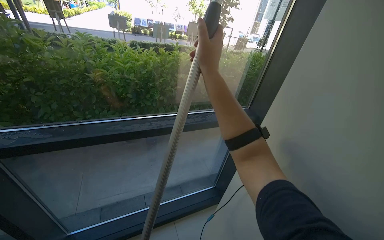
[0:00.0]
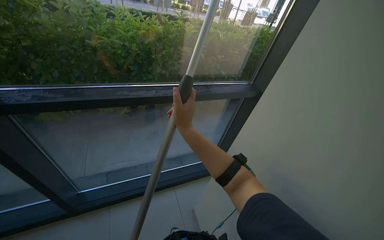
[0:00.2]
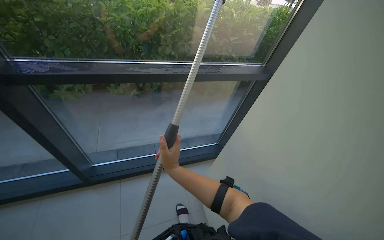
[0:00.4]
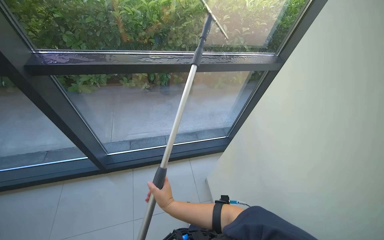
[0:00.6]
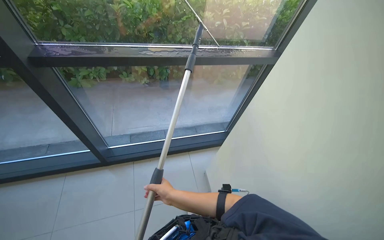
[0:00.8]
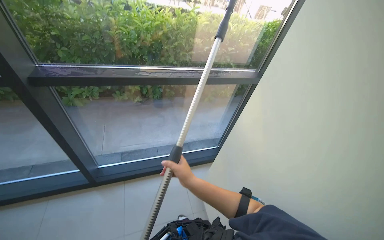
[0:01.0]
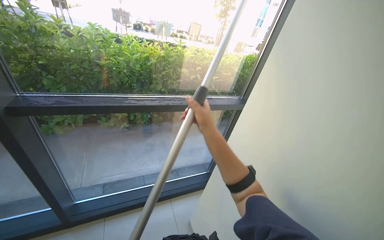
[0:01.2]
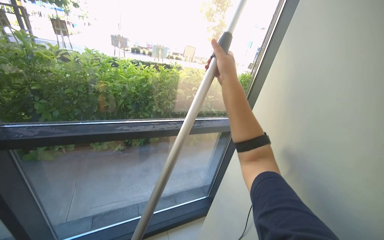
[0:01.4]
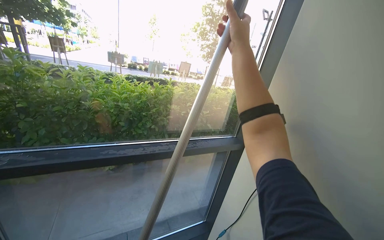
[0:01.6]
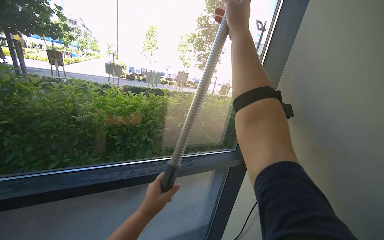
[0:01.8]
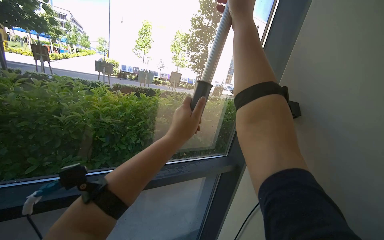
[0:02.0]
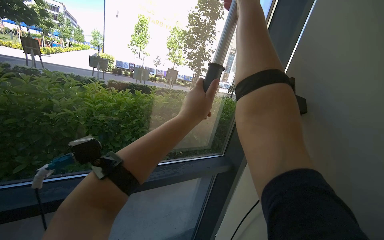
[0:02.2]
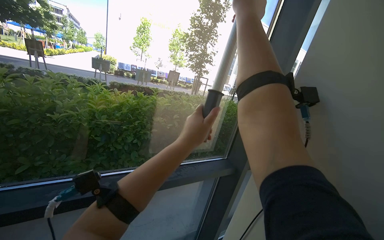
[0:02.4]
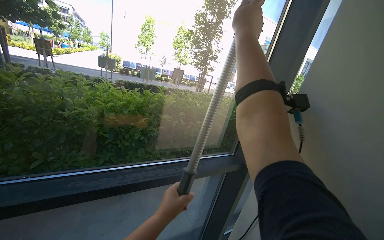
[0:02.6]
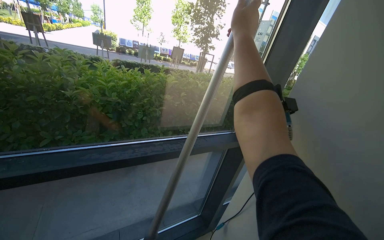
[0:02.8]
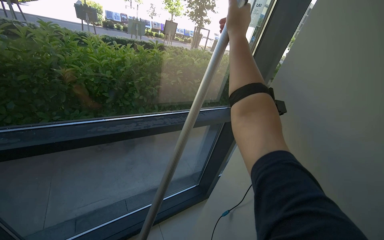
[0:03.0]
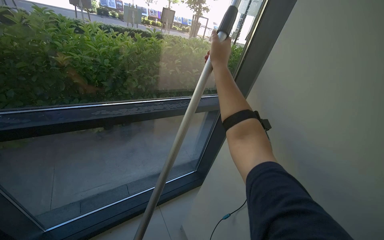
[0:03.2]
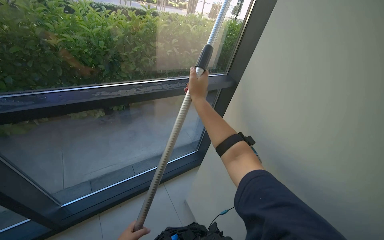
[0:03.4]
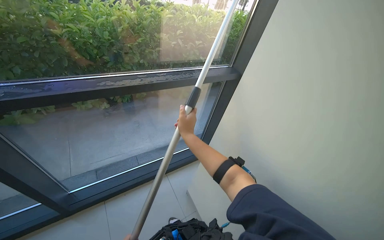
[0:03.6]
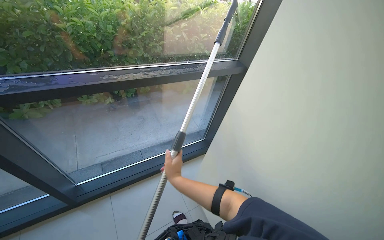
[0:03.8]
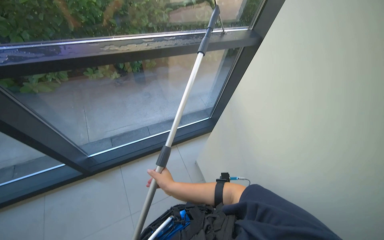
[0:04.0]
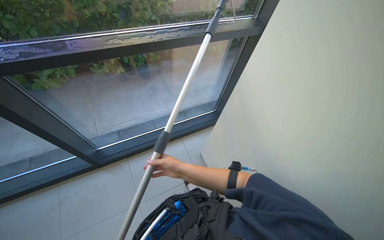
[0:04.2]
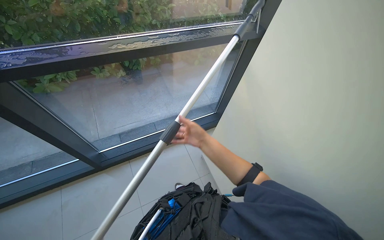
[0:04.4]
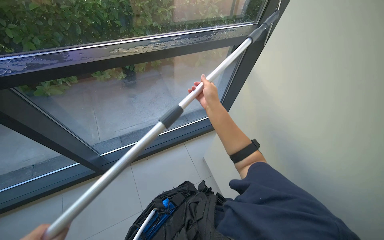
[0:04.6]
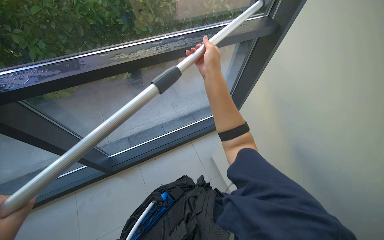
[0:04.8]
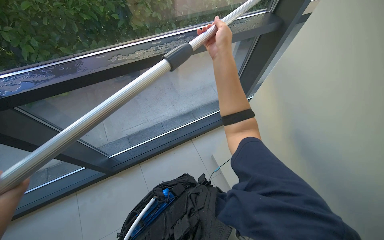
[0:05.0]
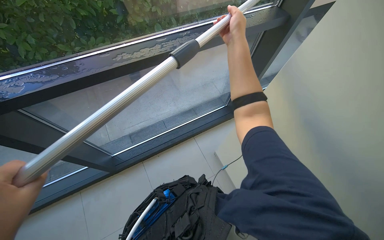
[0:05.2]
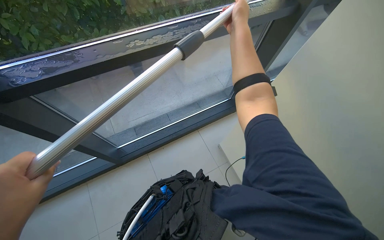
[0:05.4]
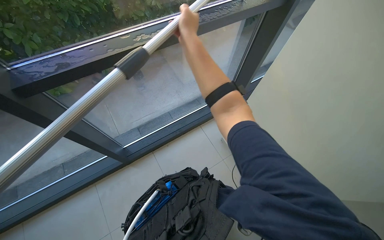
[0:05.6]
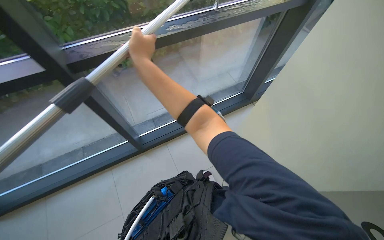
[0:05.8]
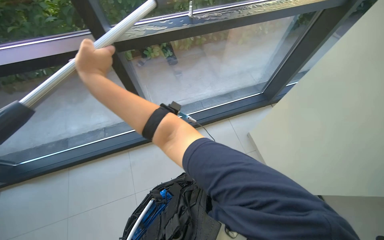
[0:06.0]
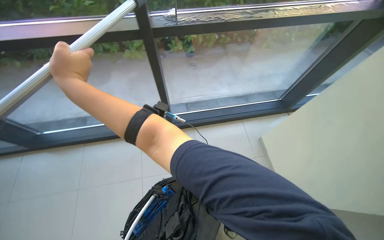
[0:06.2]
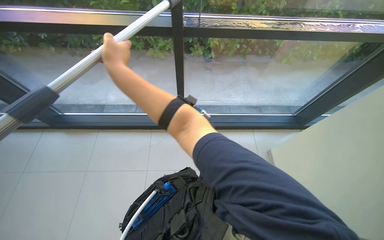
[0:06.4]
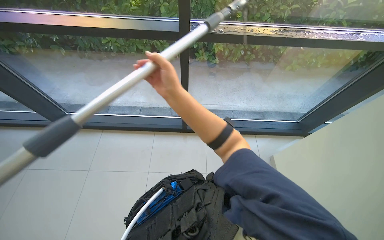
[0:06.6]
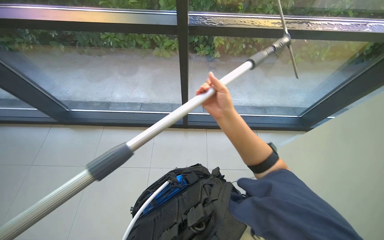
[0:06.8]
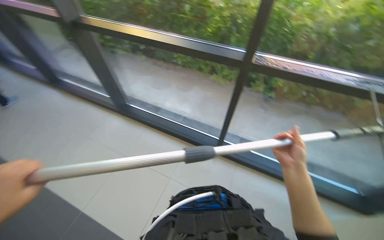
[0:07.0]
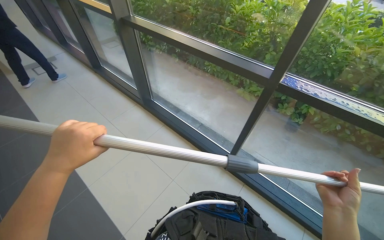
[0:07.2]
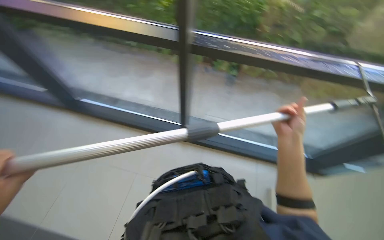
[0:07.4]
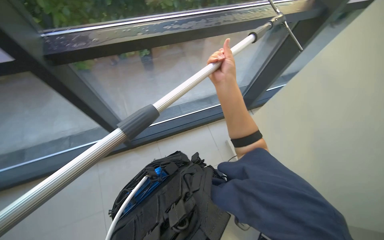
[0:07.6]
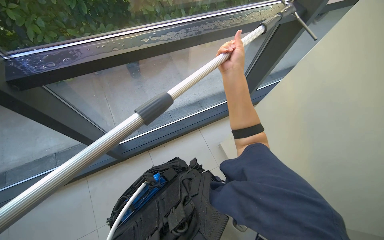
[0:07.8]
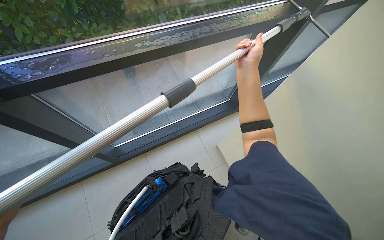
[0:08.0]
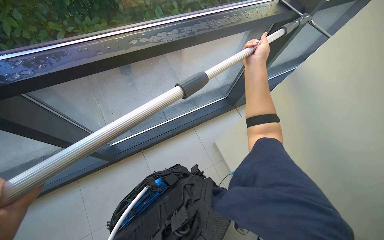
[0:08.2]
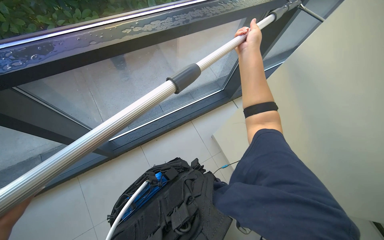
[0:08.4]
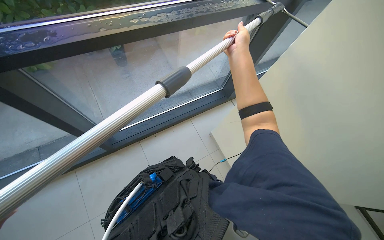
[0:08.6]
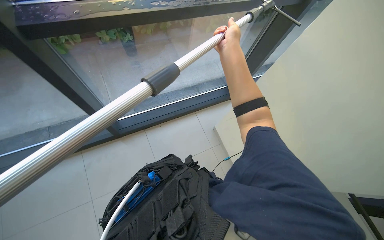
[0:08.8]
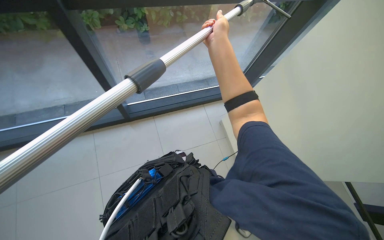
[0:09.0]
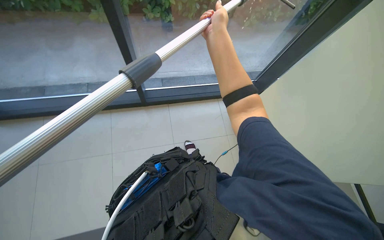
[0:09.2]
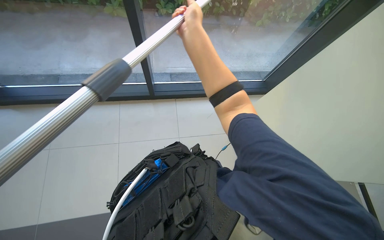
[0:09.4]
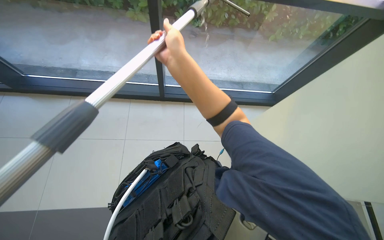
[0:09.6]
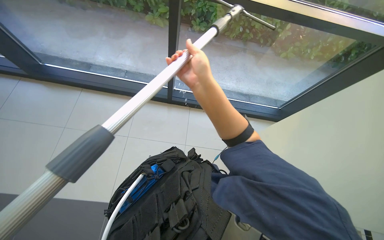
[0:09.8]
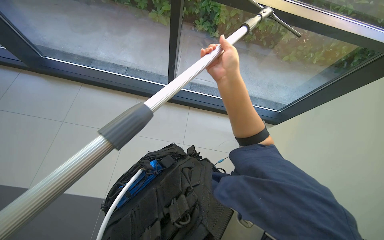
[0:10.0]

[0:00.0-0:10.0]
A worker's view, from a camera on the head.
Job: cleaning windows.
The whole recording: Cleaning glass panels with squeegee. The worker cleans the glass panels using a squeegee on a long pole.
0:01.4 to 0:02.8: The right hand shifts some 20 cm up the picture.
0:02.8 to 0:04.2: The camera pitches downward, by some 30 degrees. The right hand travels down the picture by some 80 cm.
0:04.2 to 0:05.8: The right hand is displaced to the left, nearer to the camera and up the picture by approximately 50 cm.
0:05.8 to 0:07.2: The head rotates roughly 65 degrees to the left. The view tilts about 15 degrees upward.
0:07.2 to 0:08.6: The wearer looks roughly 50 degrees further to the right. The view tilts some 15 degrees downward.
0:08.6 to 0:10.0: The head turns to the left by roughly 30 degrees. The right hand is displaced to the left and nearer to the camera by approximately 30 cm.

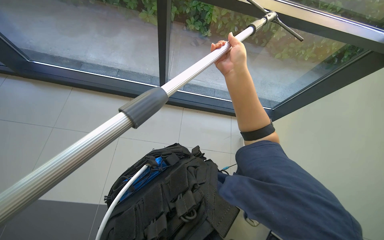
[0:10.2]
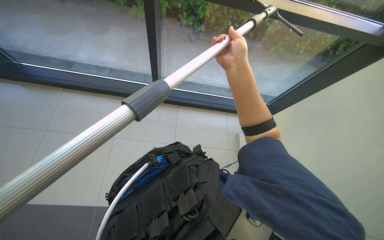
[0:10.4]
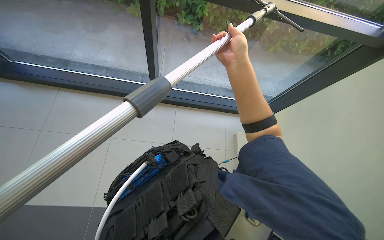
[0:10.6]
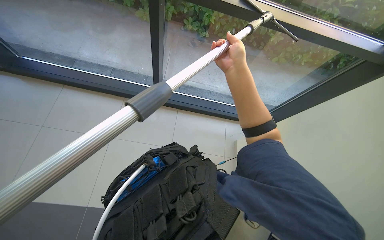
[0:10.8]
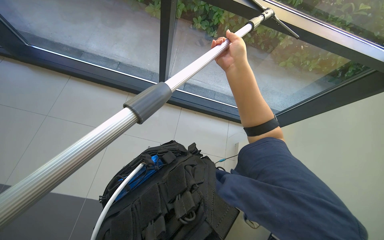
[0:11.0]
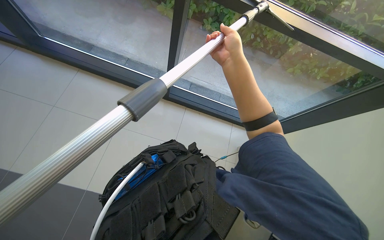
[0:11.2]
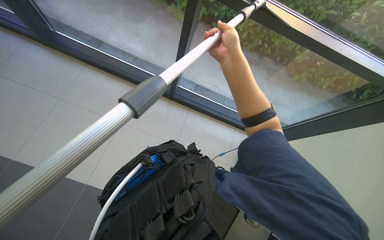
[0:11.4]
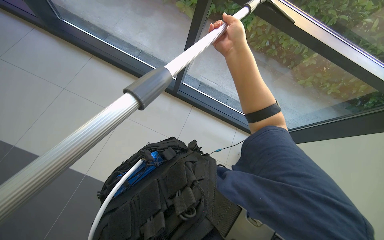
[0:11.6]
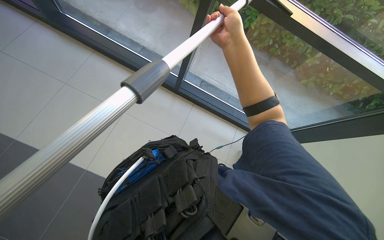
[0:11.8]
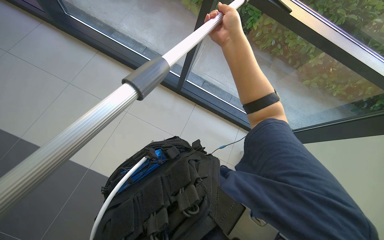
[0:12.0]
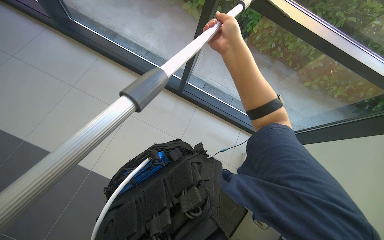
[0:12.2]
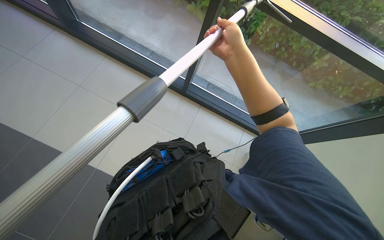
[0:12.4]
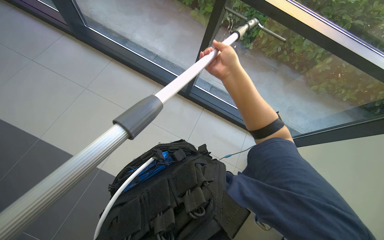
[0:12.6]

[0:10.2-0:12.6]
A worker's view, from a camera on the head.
Job: cleaning windows.
The whole recording: Cleaning glass panels with squeegee. The worker cleans the glass panels using a squeegee on a long pole.
0:10.2 to 0:11.4: The right hand travels up the picture by approximately 10 cm.

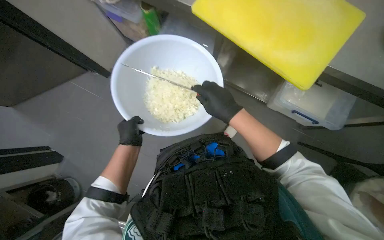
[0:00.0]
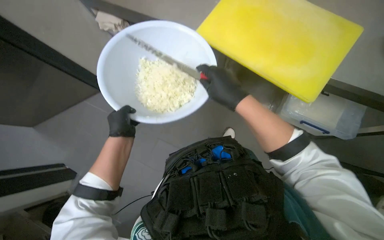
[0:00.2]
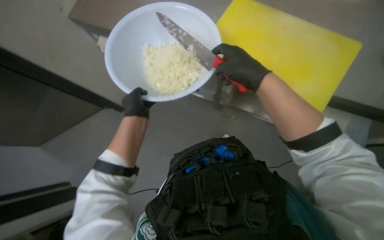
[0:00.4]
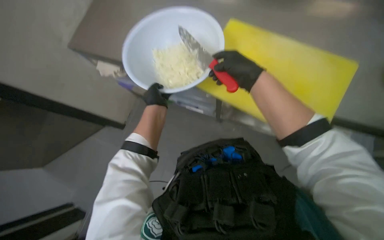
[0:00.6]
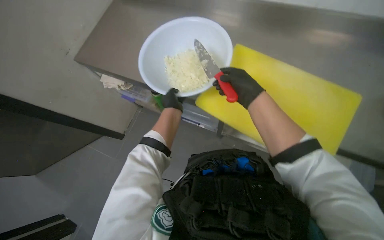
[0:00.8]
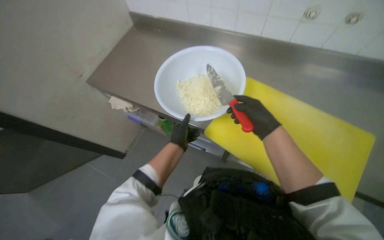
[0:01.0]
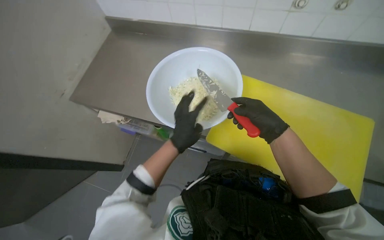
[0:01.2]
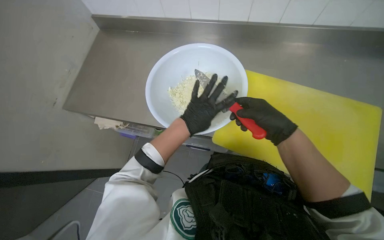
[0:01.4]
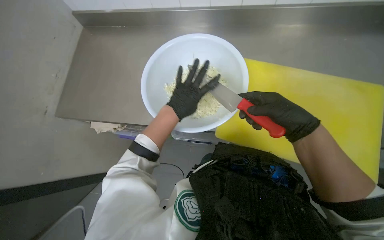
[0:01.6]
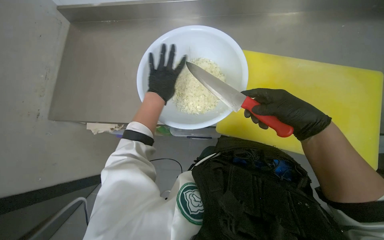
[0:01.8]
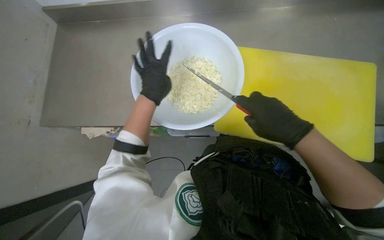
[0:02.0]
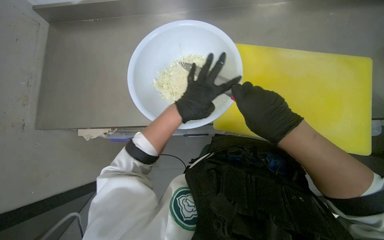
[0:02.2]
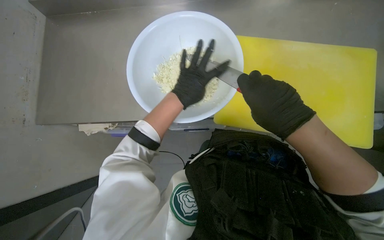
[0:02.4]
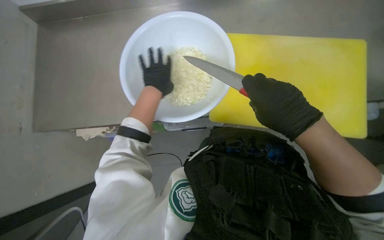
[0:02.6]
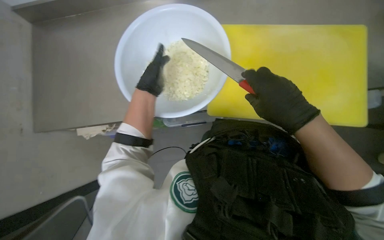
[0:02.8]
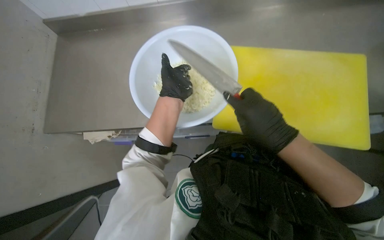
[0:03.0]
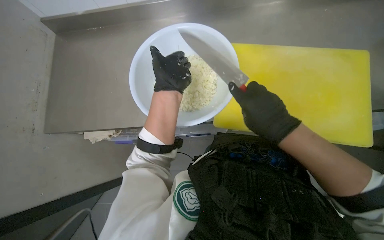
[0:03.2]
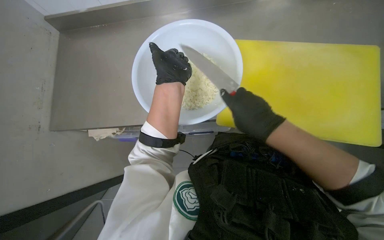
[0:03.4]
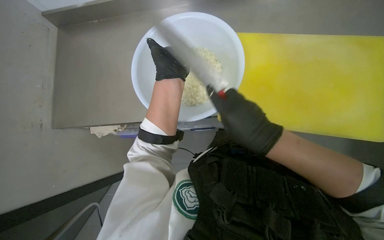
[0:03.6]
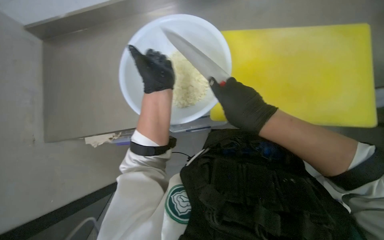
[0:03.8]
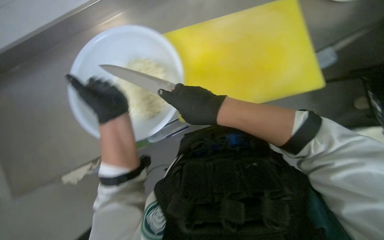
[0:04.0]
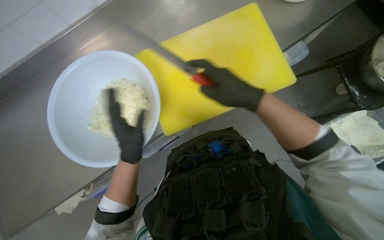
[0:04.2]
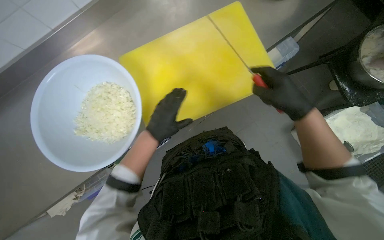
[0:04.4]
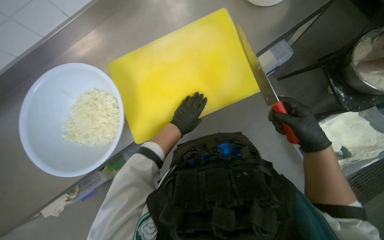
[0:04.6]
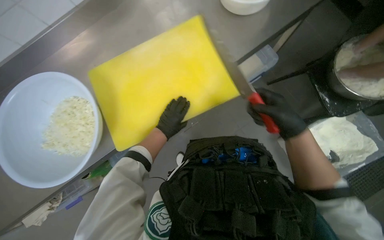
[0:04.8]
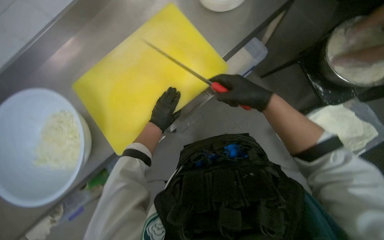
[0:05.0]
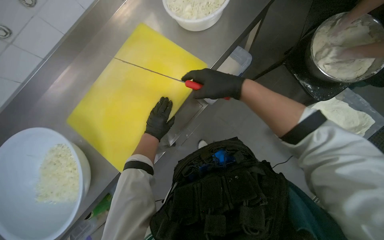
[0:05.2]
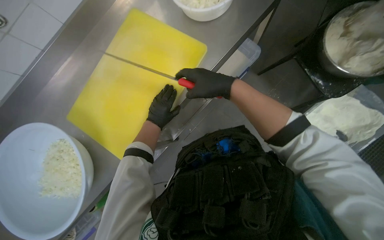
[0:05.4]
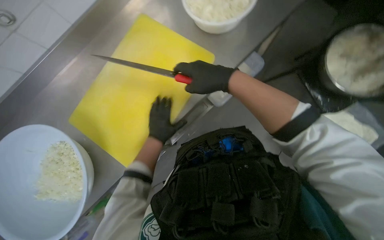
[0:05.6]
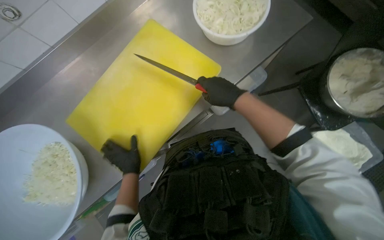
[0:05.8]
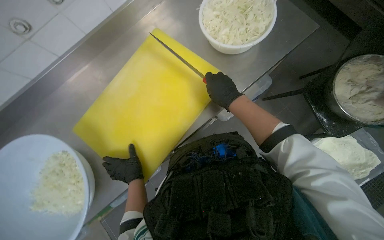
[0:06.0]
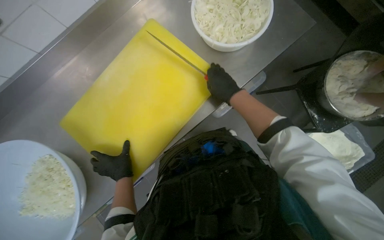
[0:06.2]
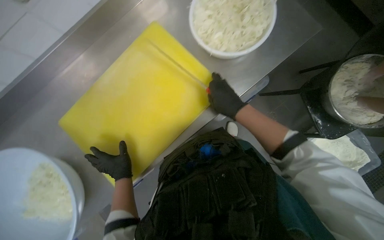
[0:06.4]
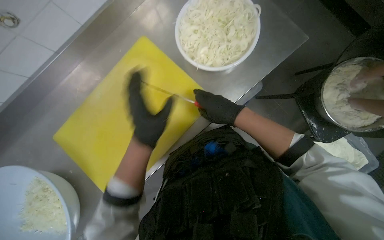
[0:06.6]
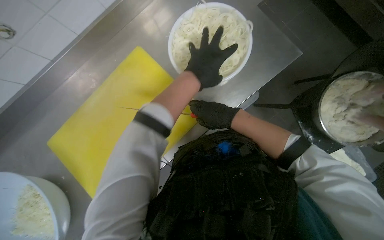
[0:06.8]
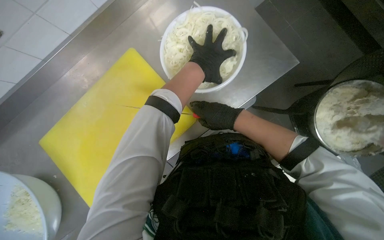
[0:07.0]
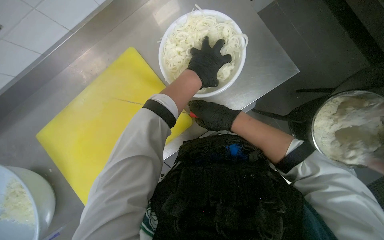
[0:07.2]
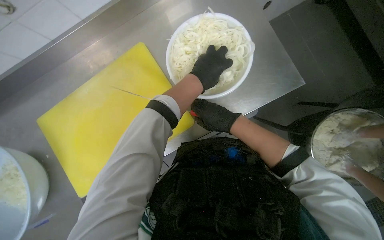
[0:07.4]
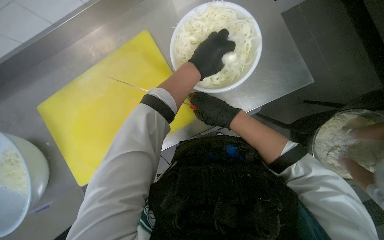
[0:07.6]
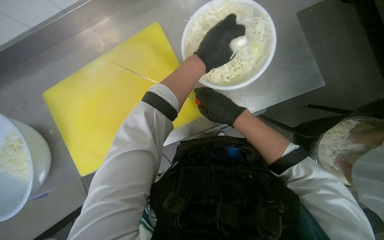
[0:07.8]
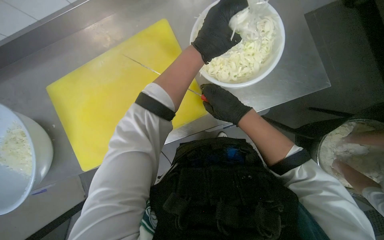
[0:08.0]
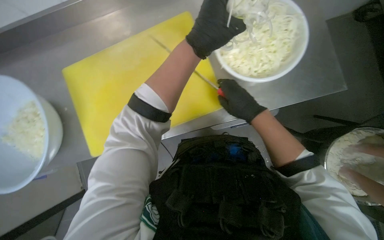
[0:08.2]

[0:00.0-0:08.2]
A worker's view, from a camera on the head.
Job: preparing food.
The whole recording: Chopping onions. The worker chops another piece of onion on the yellow cutting board.
0:00.0 to 0:01.6: The left hand goes some 20 cm to the right and up the picture.
0:01.6 to 0:03.2: The left hand goes left and right, some 10 cm each way, reversing 2 times.
0:03.2 to 0:05.0: Everything in view rotates approximately 30 degrees counterclockwise.
0:05.0 to 0:06.6: The left hand travels nearer to the camera by some 15 cm, and goes down the picture and returns, about 10 cm each way.
0:06.6 to 0:08.2: Everything in view rotates about 25 degrees clockwise. The left hand heads up the picture and to the right, covering roughly 25 cm.
